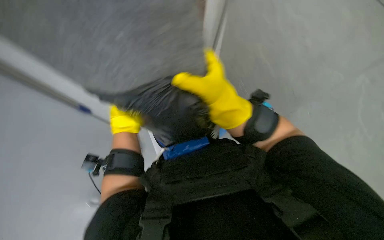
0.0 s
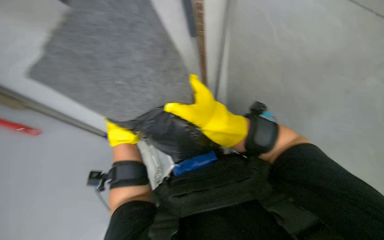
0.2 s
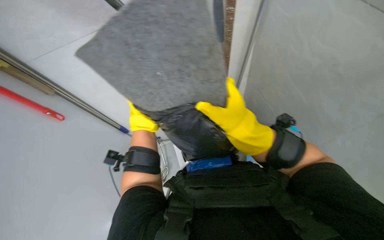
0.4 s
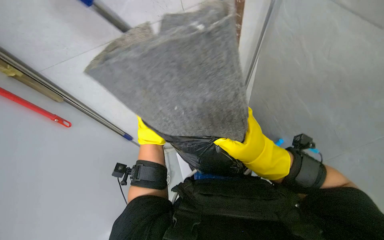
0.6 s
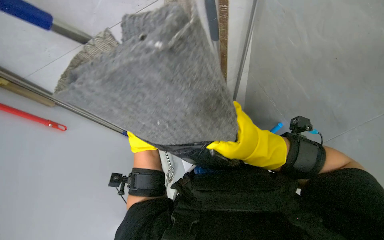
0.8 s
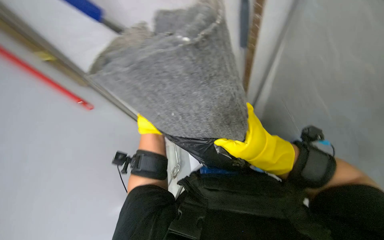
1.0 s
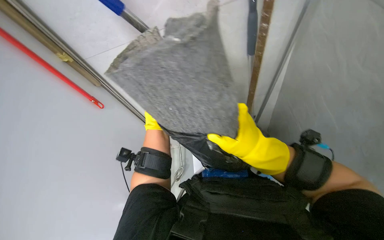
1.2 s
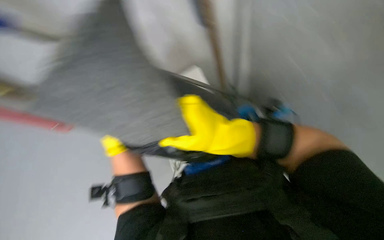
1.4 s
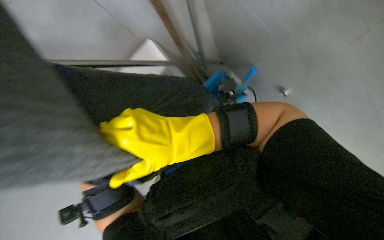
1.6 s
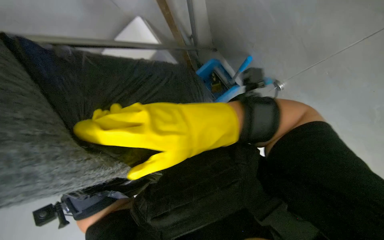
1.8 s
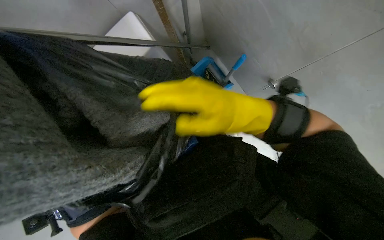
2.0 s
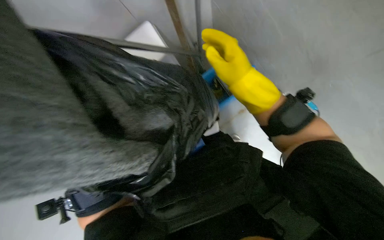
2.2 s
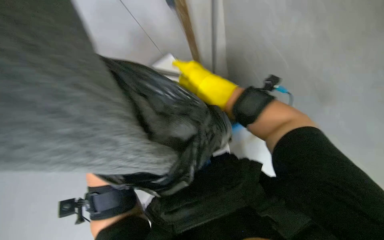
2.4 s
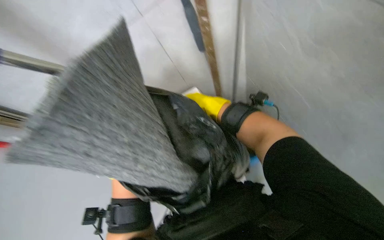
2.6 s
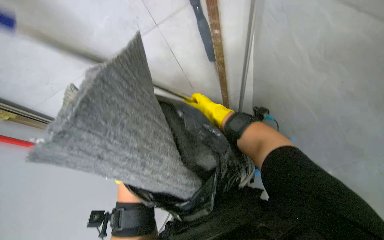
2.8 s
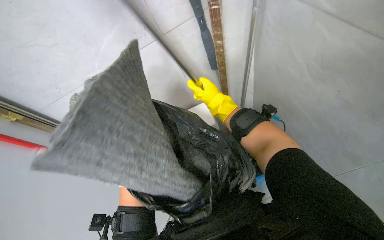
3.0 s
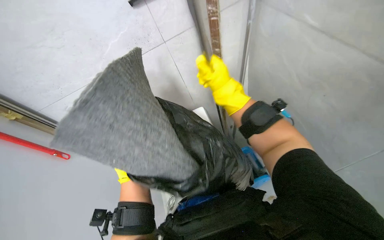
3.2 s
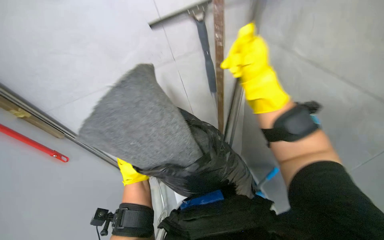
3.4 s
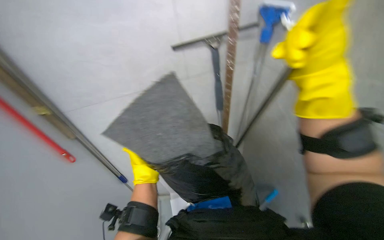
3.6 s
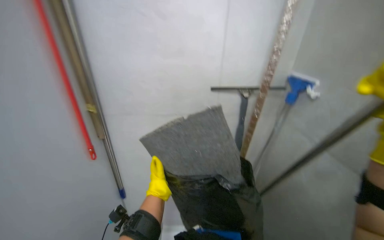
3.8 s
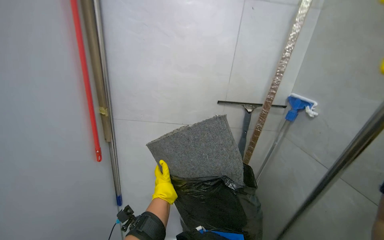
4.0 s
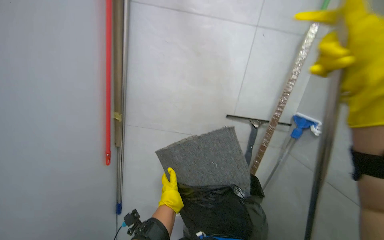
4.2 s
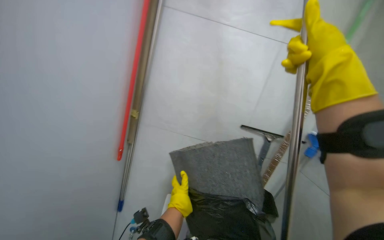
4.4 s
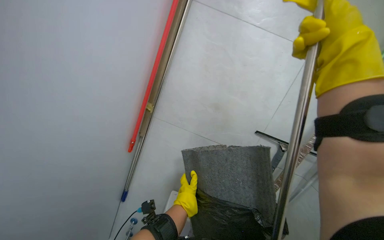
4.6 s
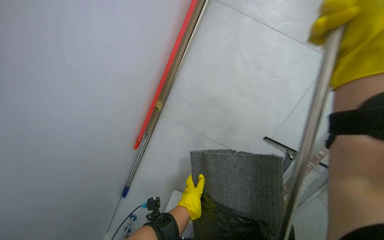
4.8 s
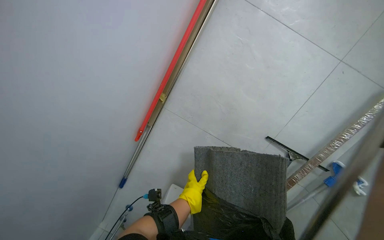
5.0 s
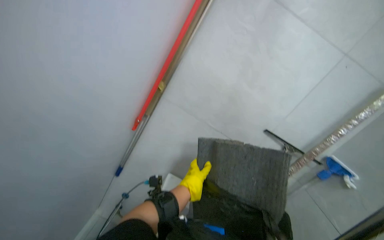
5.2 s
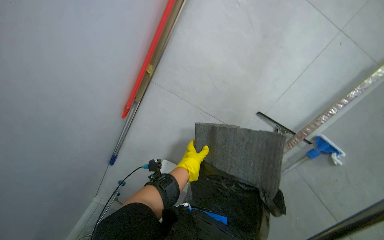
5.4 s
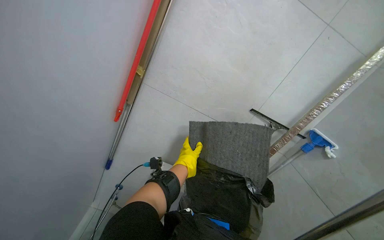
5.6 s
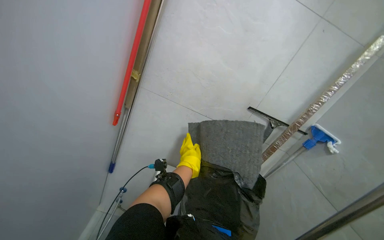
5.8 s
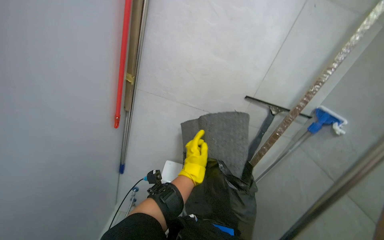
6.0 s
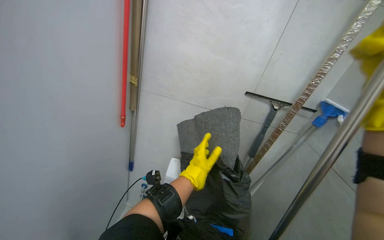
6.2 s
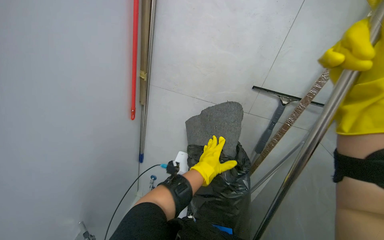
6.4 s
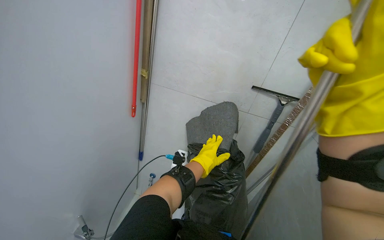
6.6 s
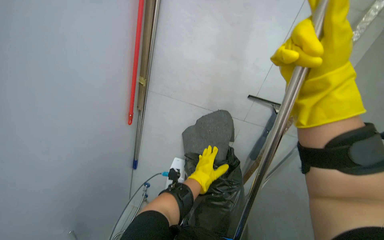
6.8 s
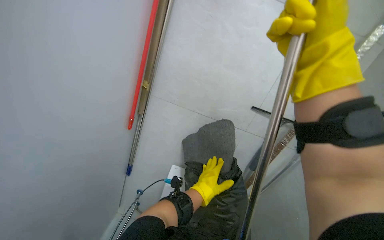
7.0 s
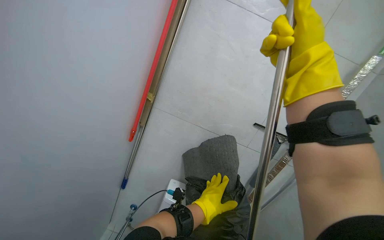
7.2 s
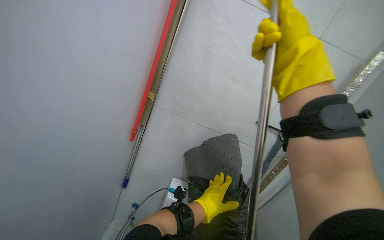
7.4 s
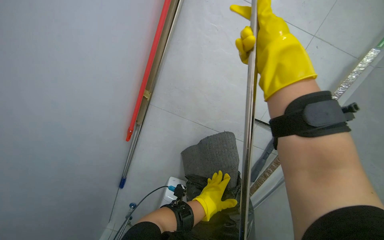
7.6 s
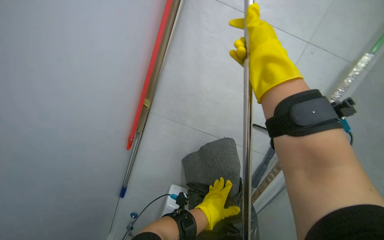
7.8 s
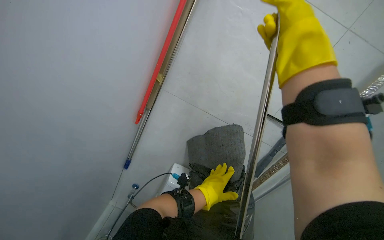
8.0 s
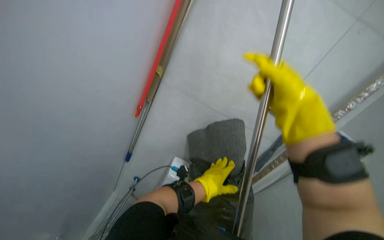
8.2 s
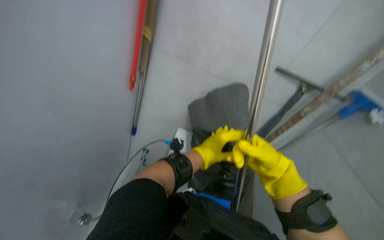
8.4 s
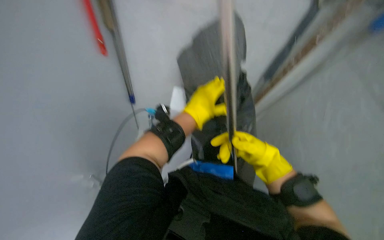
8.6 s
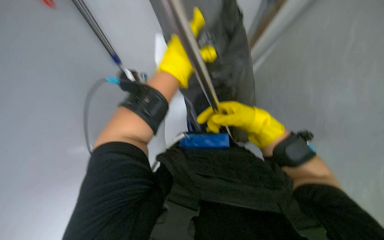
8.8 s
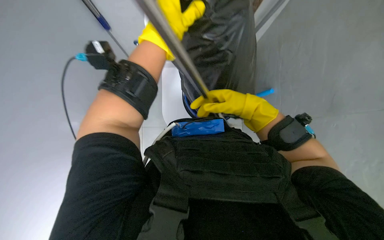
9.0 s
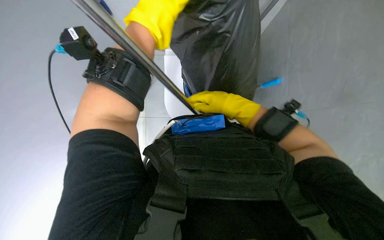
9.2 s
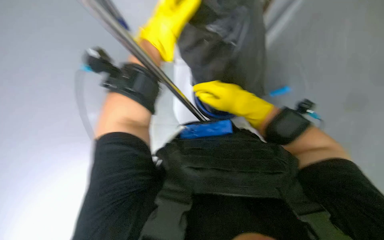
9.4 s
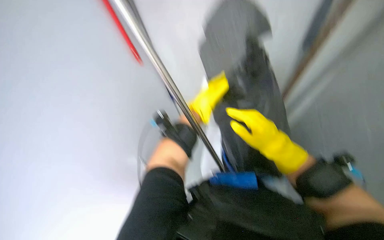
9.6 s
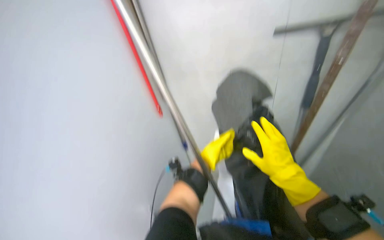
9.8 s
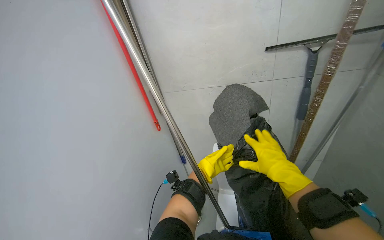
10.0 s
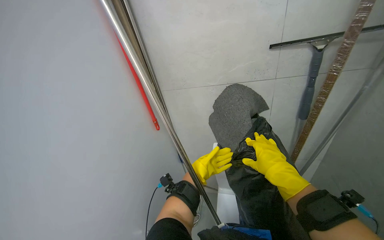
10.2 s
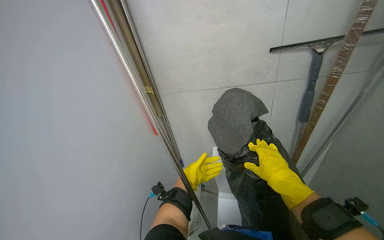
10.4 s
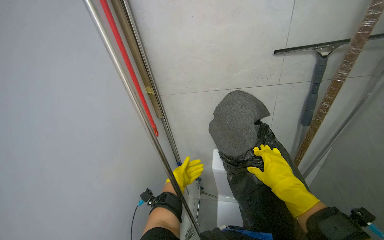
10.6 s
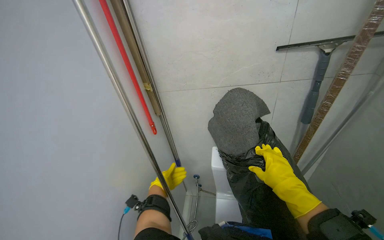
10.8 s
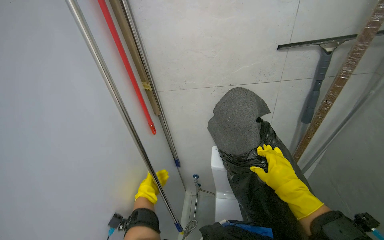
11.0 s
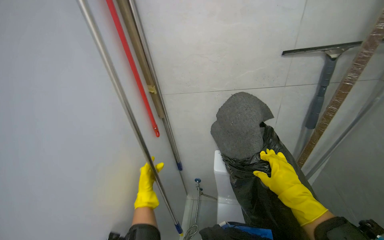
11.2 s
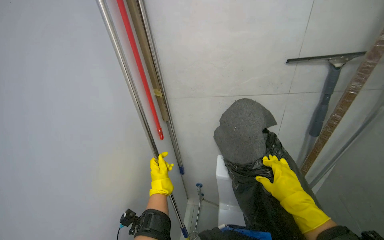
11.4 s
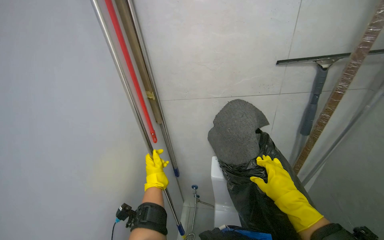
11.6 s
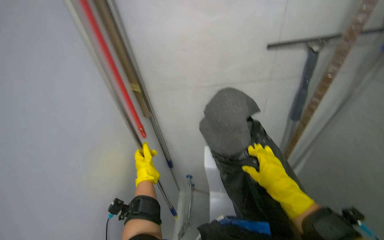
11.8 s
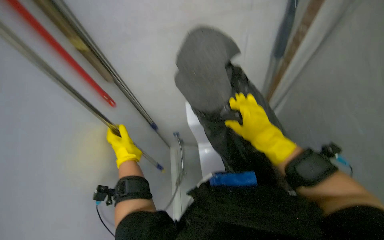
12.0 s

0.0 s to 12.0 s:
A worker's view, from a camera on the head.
Job: managing trash.
The whole recording: Compacting waste into bucket. The worker compacts a trash bag and a mat into a blue bucket using a long handle.
0.0 to 1.6 s: The right hand travels to the left and nearer to the camera by some 20 cm.
1.6 to 3.0 s: The right hand is displaced farther from the camera and up the picture by some 20 cm.
3.0 to 4.4 s: The view tilts approximately 45 degrees upward. The scene rotates clockwise by some 40 degrees.
4.4 to 6.0 s: The view tips downward by about 10 degrees.
7.6 to 9.0 s: The wearer looks approximately 50 degrees further downward.
9.0 to 10.4 s: The view swings roughly 25 degrees to the left. The camera pitches upward, by roughly 25 degrees.
10.4 to 12.0 s: The wearer's head swings some 15 degrees to the right. The camera pitches downward, by roughly 20 degrees.

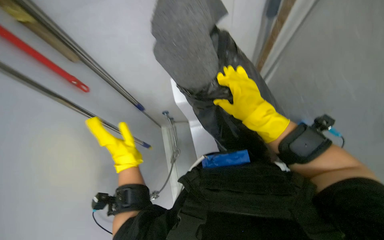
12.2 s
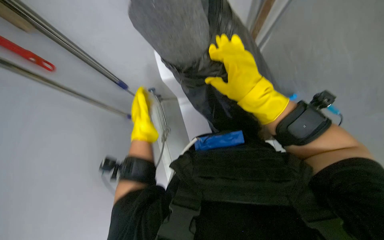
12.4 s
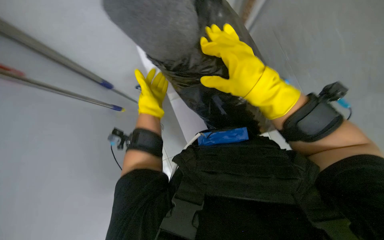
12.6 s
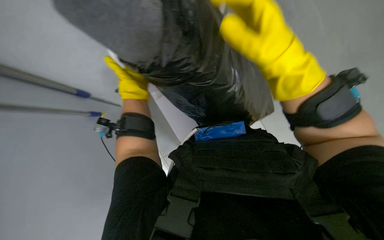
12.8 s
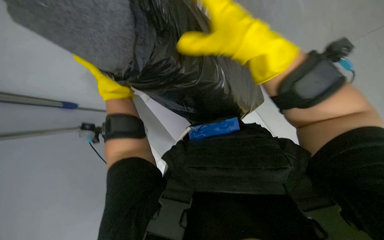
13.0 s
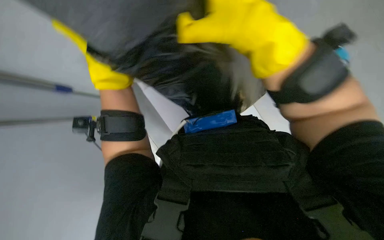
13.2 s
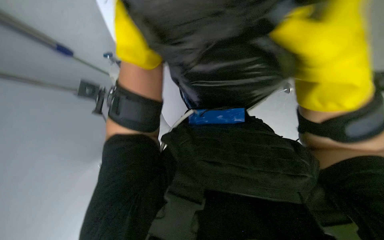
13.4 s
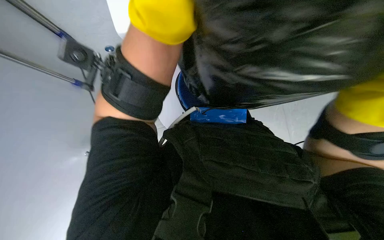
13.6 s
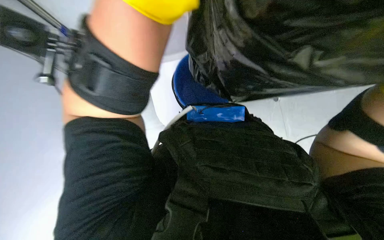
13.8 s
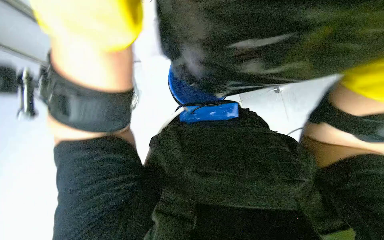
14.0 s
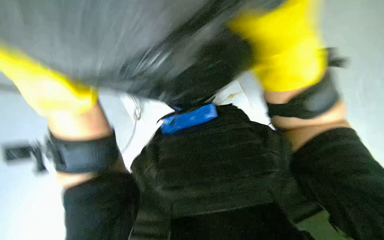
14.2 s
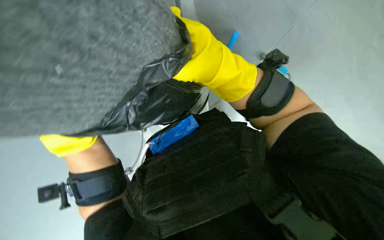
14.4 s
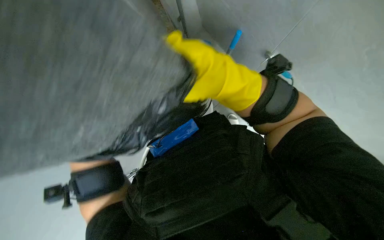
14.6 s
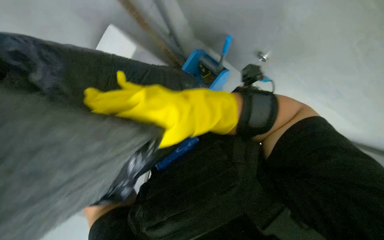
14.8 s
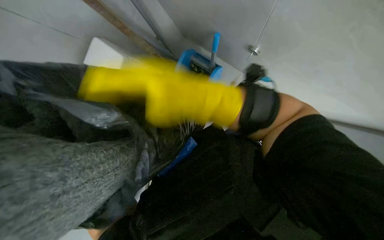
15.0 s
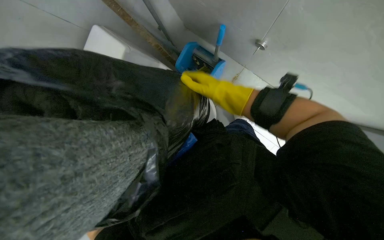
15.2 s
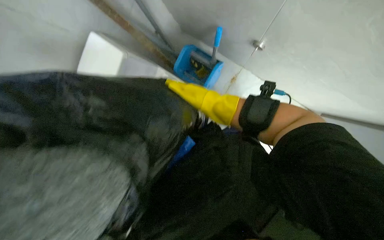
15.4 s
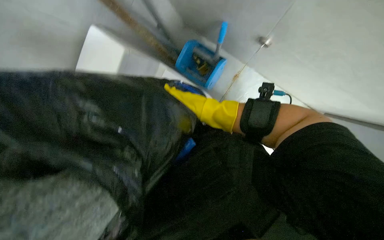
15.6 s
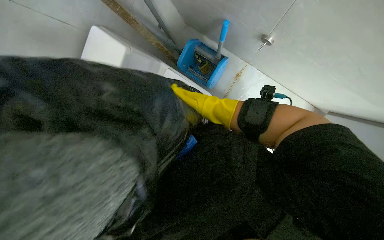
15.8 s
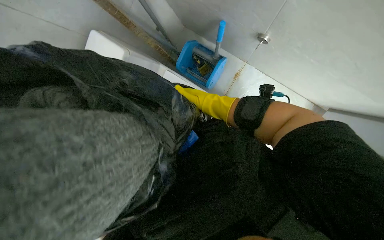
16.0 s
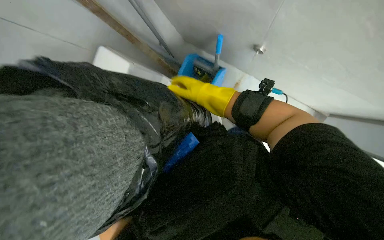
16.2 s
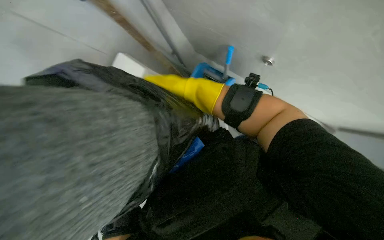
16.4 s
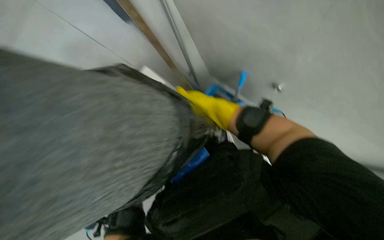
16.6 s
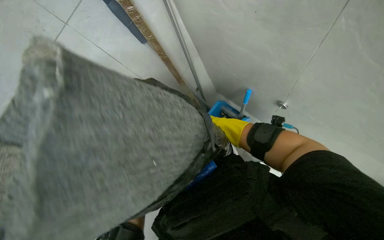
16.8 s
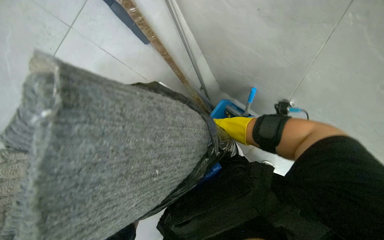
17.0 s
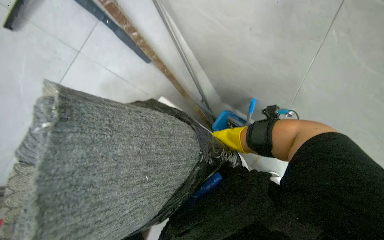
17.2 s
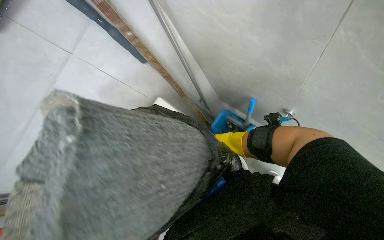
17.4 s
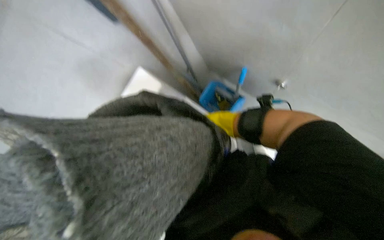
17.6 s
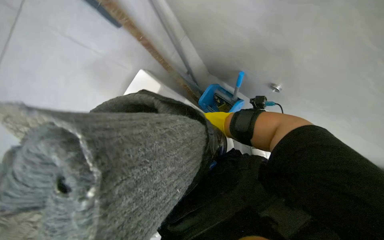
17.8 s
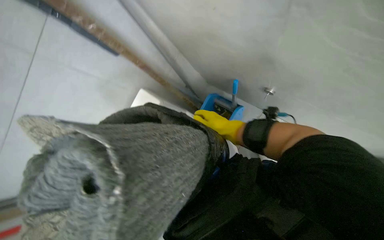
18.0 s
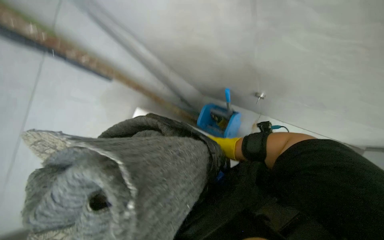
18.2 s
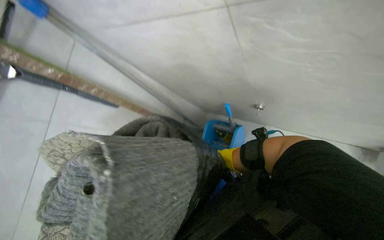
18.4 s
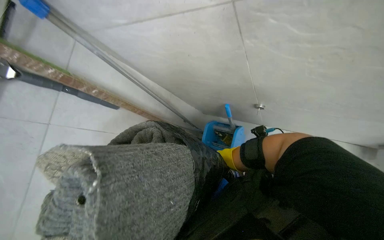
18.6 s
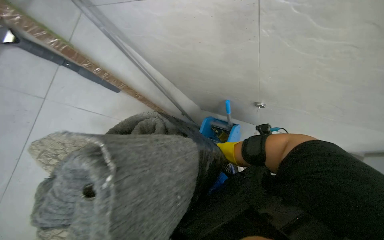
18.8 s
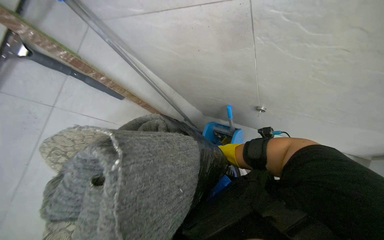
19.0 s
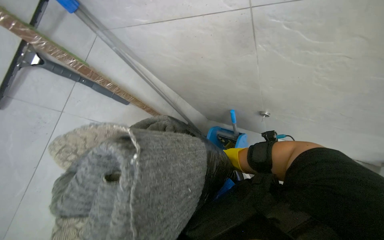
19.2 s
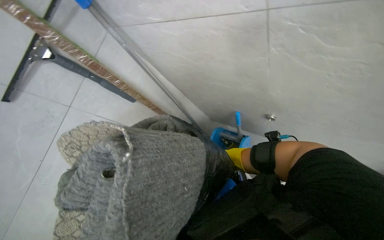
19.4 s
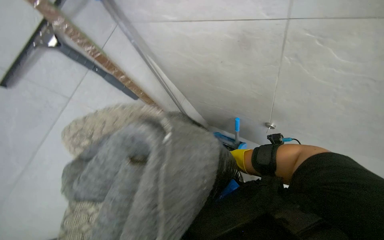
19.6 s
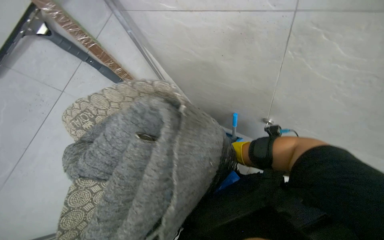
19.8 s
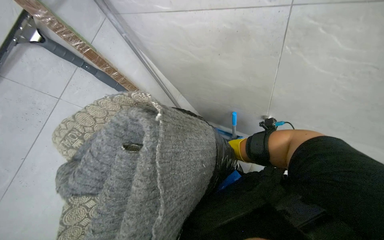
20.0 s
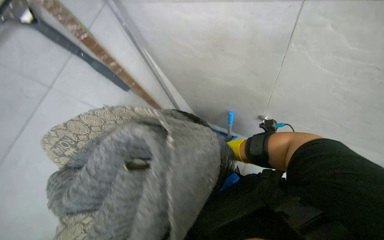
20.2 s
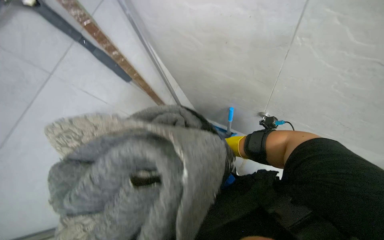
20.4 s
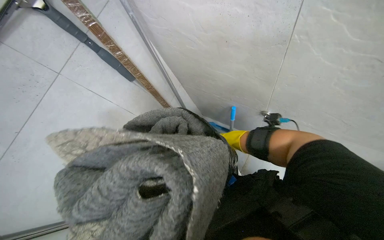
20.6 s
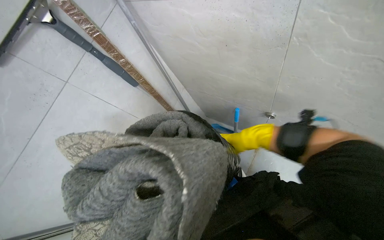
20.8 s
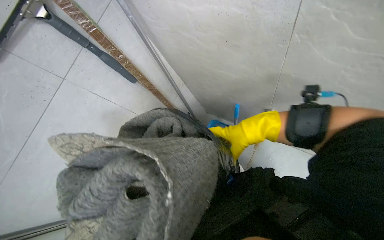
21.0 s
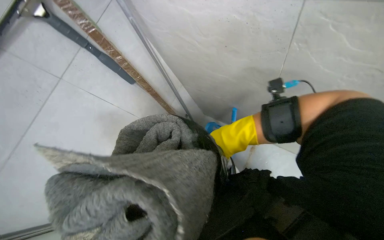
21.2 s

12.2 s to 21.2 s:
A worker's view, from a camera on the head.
Job: managing trash.
The whole recording: Compacting waste into bucket. The worker compacts a trash bag and a mat into a blue bucket using a long handle.
12.2 to 13.8 s: The view tips downward by approximately 25 degrees.
13.8 to 15.2 s: The scene turns roughly 40 degrees counterclockwise in the picture.
15.2 to 16.6 s: The view tilts approximately 15 degrees upward. The right hand shifts about 10 cm to the right.
16.6 to 18.2 s: The right hand swings nearer and farther, roughly 15 cm each way, with 2 reversals.
18.2 to 19.8 s: The right hand shifts approximately 10 cm nearer to the camera.
19.8 to 21.2 s: The right hand is displaced farther from the camera by roughly 10 cm.
